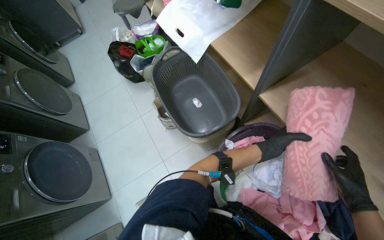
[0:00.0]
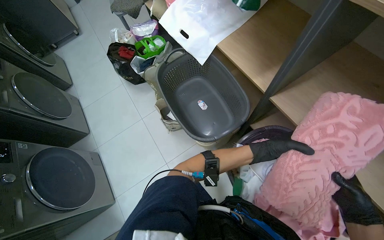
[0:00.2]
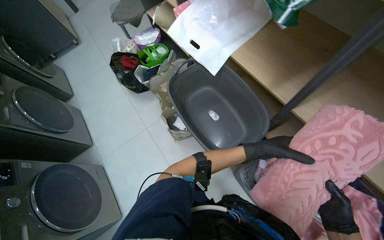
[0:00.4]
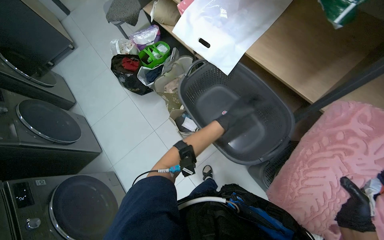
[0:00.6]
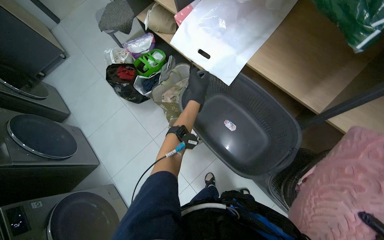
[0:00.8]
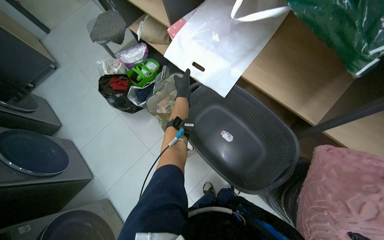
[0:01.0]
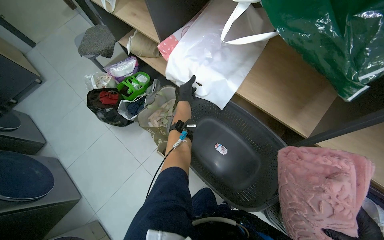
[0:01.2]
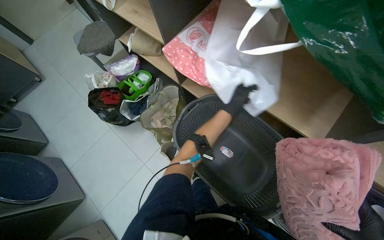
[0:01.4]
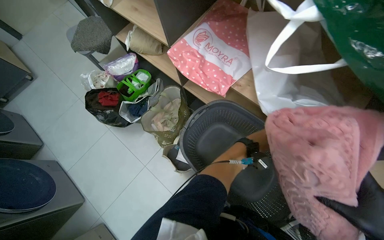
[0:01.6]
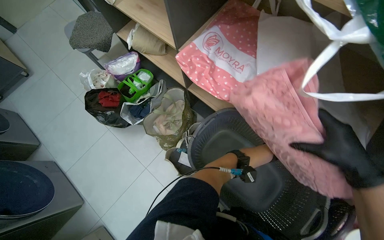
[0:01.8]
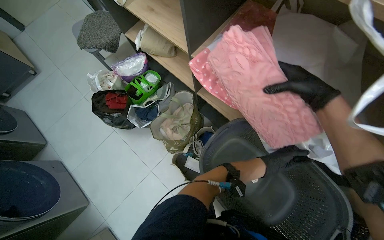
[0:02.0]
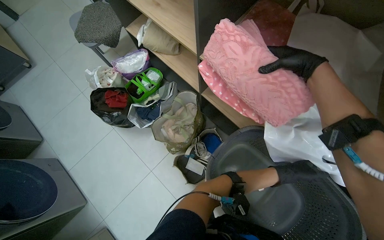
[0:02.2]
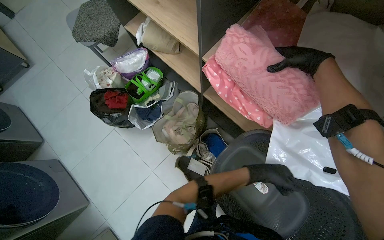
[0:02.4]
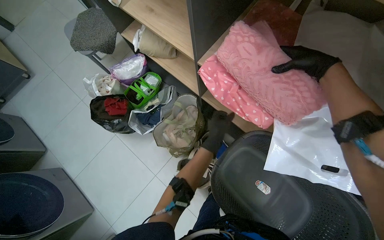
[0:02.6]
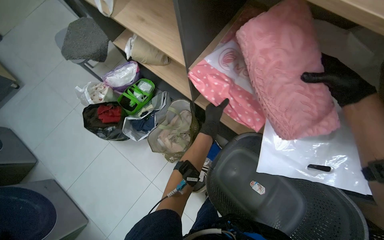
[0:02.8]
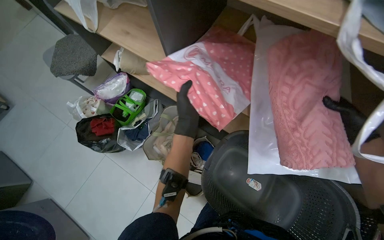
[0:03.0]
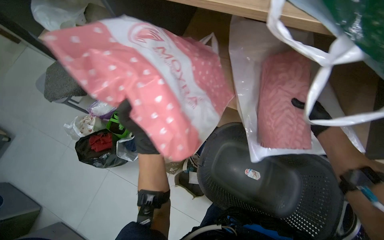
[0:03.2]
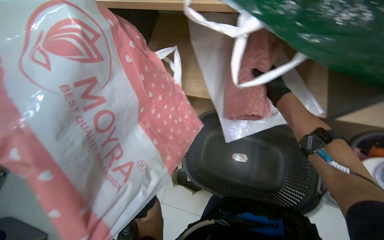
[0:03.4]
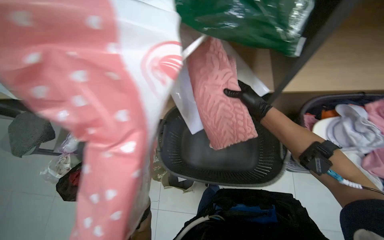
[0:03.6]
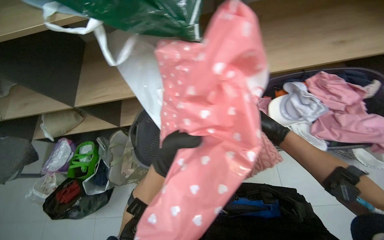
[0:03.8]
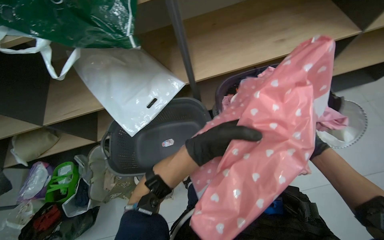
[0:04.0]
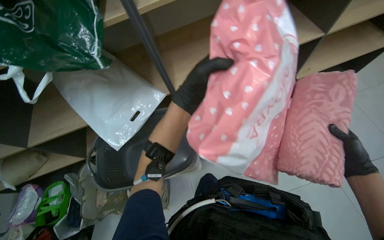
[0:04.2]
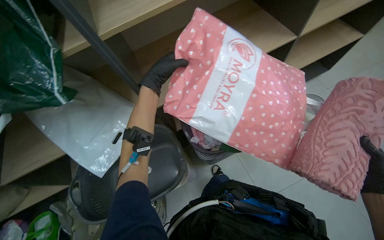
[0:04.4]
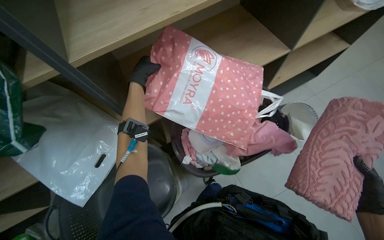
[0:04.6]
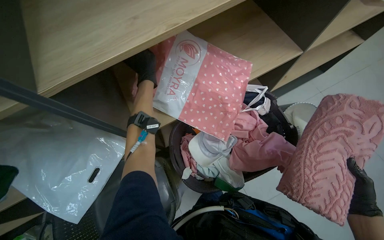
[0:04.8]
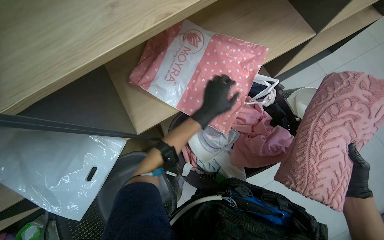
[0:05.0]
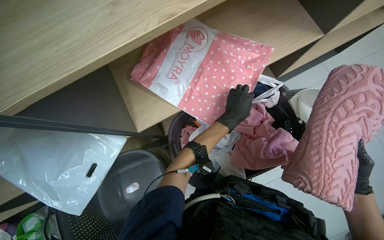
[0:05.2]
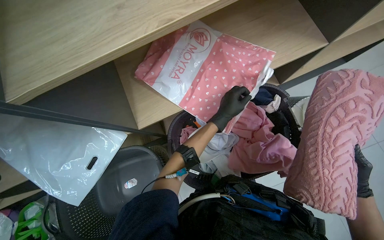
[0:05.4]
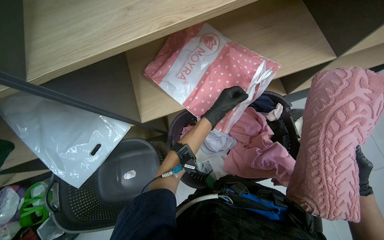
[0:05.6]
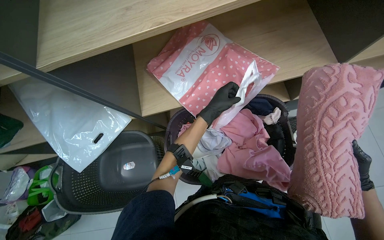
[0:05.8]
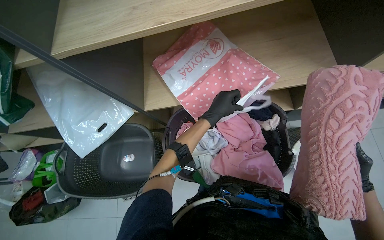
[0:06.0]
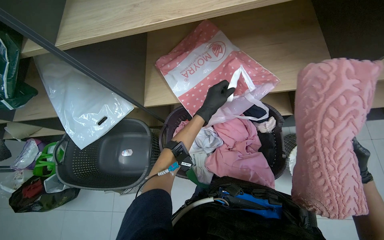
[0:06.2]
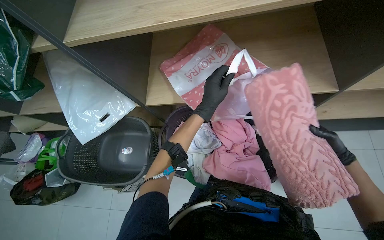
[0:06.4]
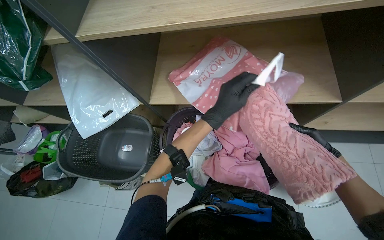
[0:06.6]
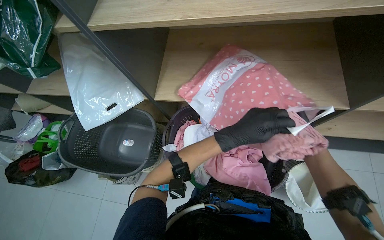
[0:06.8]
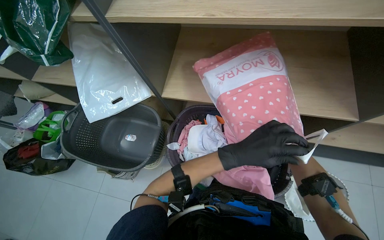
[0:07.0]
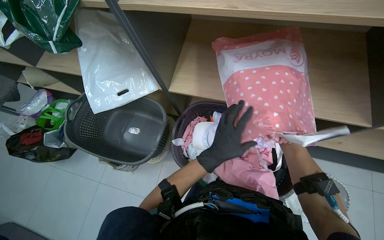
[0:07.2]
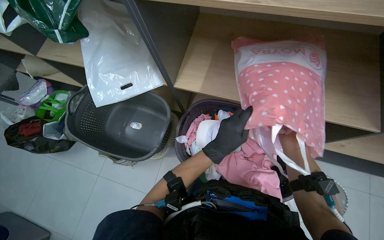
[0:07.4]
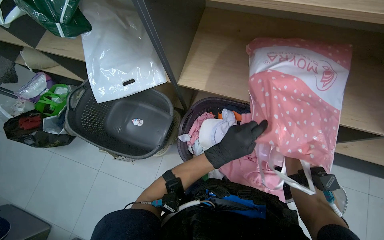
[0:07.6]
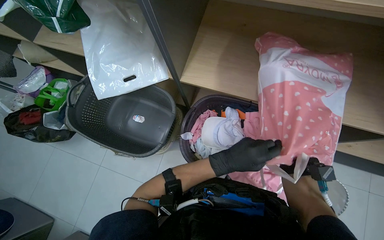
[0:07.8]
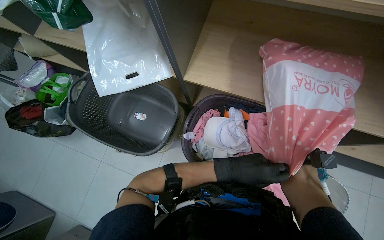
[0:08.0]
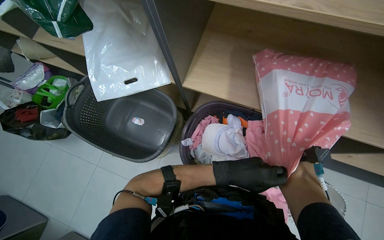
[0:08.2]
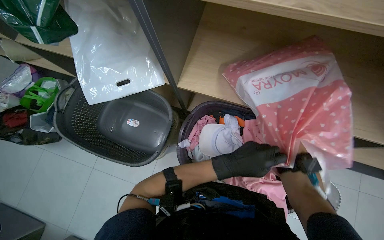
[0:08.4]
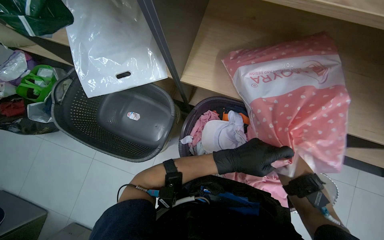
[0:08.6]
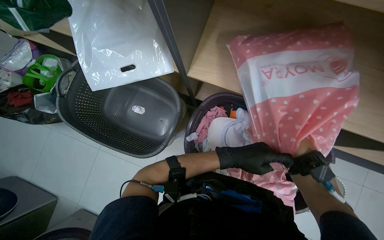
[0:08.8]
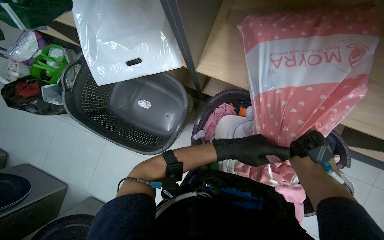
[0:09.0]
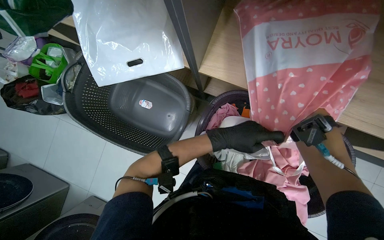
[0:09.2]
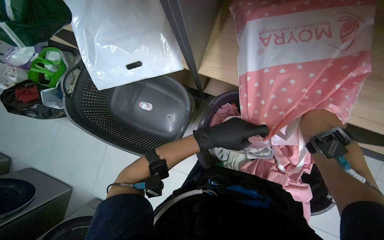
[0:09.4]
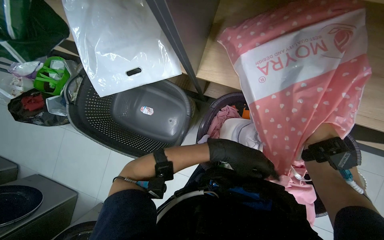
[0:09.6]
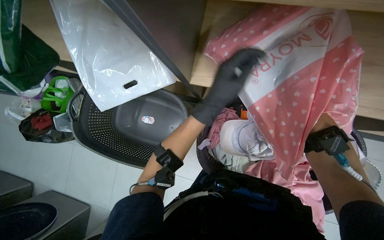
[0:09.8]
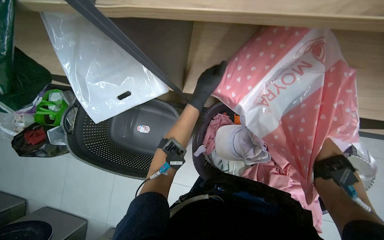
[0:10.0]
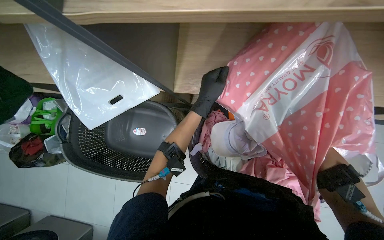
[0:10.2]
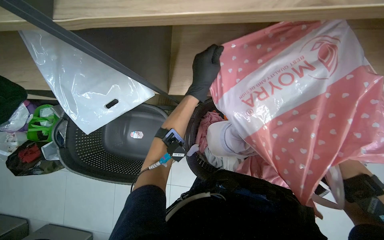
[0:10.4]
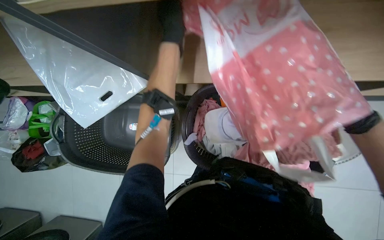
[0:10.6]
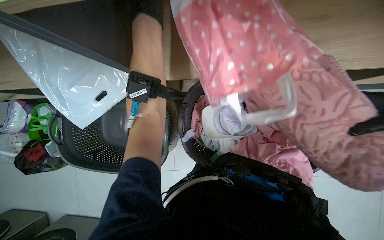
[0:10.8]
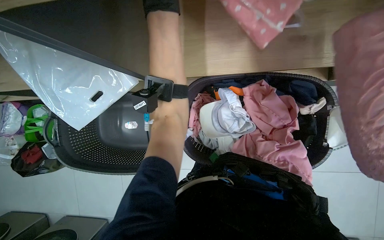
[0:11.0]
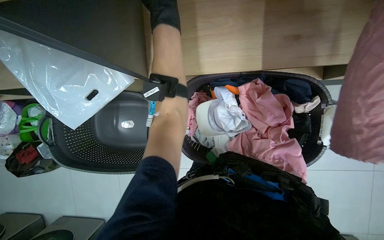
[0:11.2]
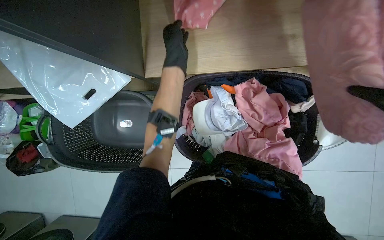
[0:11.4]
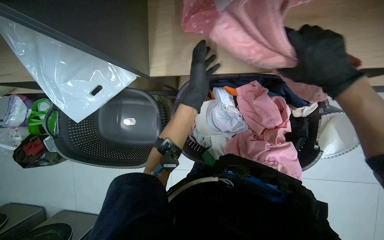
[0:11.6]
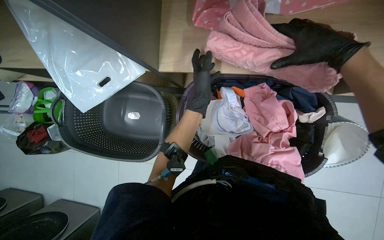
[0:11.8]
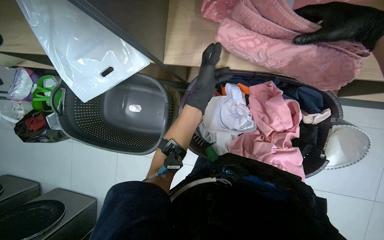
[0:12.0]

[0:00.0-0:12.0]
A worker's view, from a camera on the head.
Job: managing laundry.
The whole recording: Folding and organizing laundry. The worker folds and organizes various clothes, placing them into baskets, on shelves, and into bags.
0:00.0 to 0:01.6: The wearer moves roughly 50 cm.
0:01.6 to 0:03.0: The left hand travels to the left by about 30 cm.
0:03.0 to 0:04.4: The head turns to the right by about 55 degrees.
0:06.0 to 0:07.6: The left hand goes approximately 15 cm down the picture.
0:07.6 to 0:09.0: The view tips downward by some 15 degrees. The right hand goes to the right and returns, some 10 cm each way.
0:09.0 to 0:10.4: The left hand is displaced up the picture by approximately 20 cm, and moves approximately 10 cm farther from the camera and comes back.
0:10.4 to 0:12.0: The left hand travels up the picture and back again, approximately 15 cm each way.

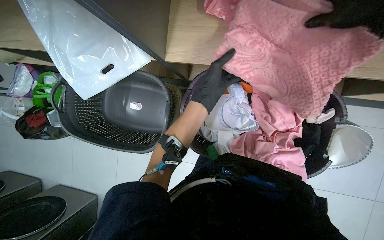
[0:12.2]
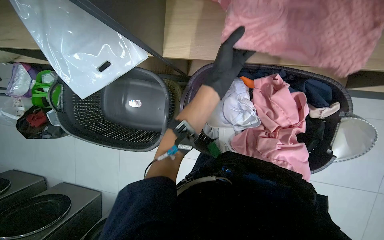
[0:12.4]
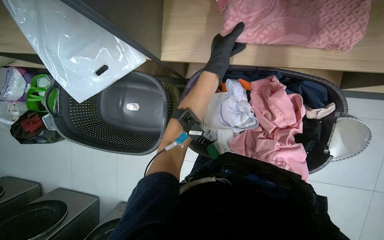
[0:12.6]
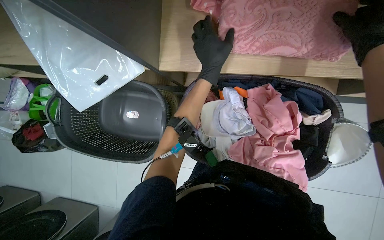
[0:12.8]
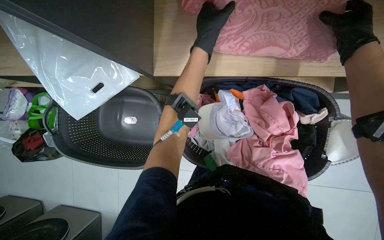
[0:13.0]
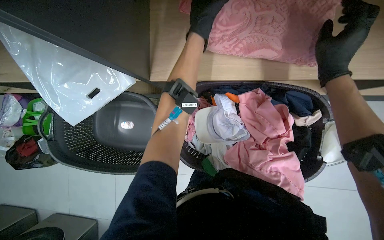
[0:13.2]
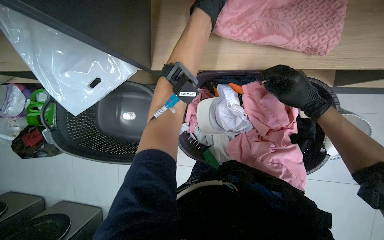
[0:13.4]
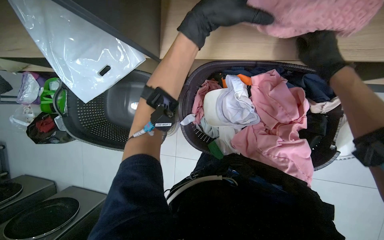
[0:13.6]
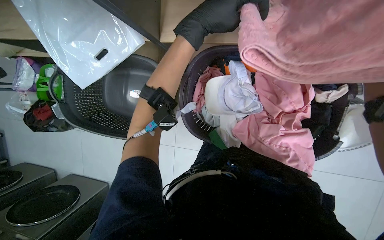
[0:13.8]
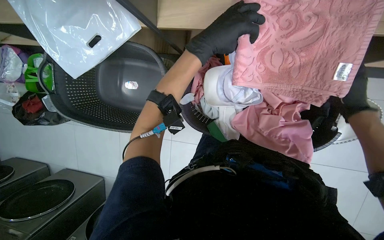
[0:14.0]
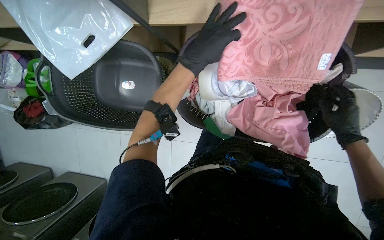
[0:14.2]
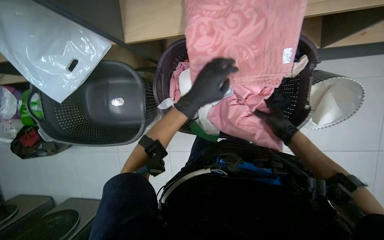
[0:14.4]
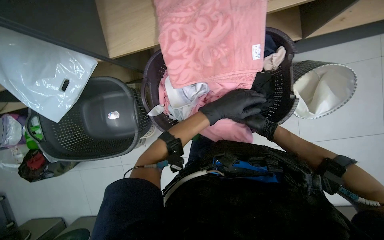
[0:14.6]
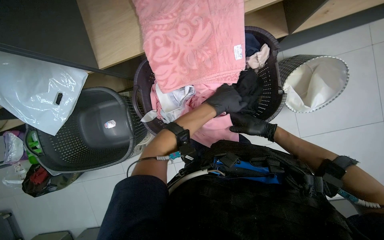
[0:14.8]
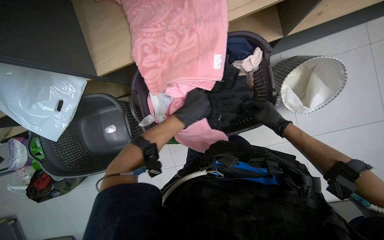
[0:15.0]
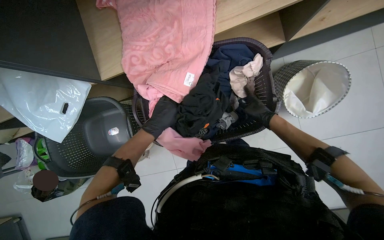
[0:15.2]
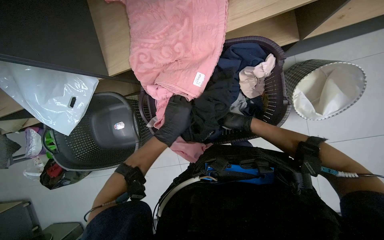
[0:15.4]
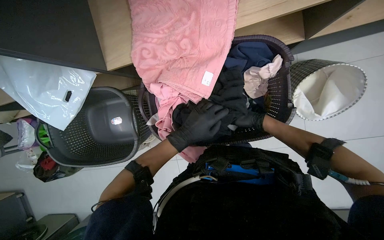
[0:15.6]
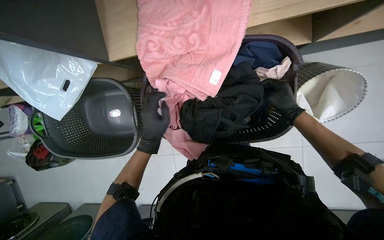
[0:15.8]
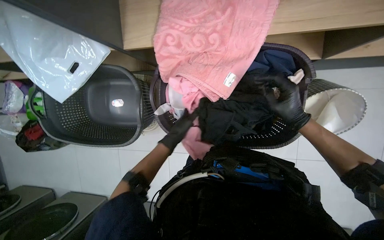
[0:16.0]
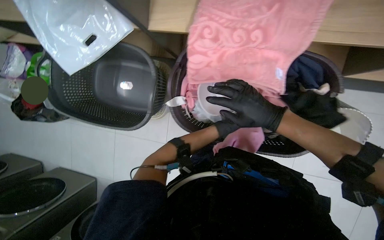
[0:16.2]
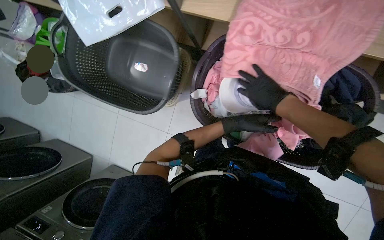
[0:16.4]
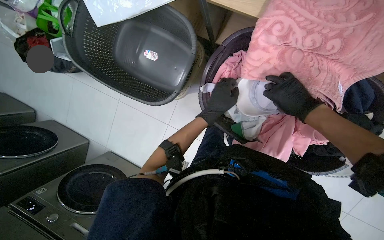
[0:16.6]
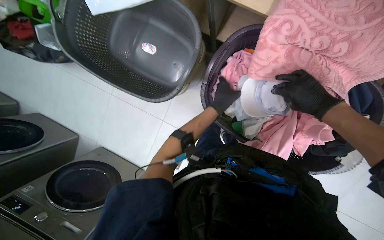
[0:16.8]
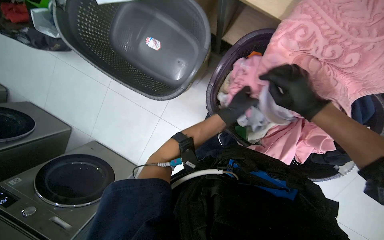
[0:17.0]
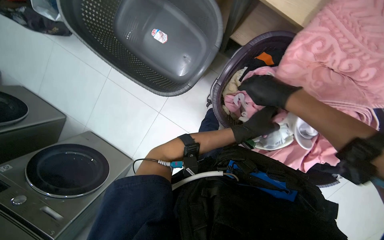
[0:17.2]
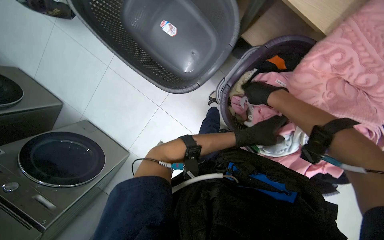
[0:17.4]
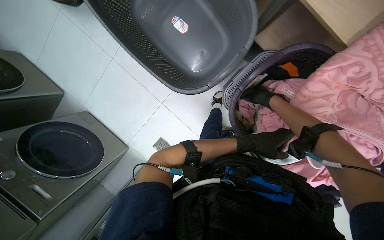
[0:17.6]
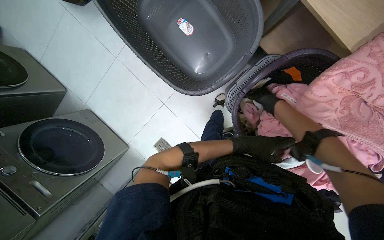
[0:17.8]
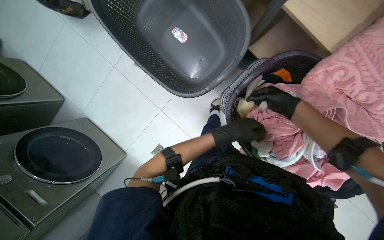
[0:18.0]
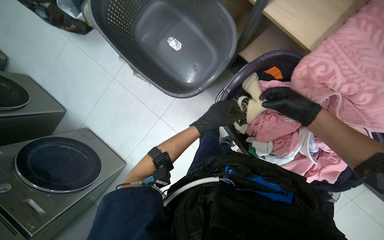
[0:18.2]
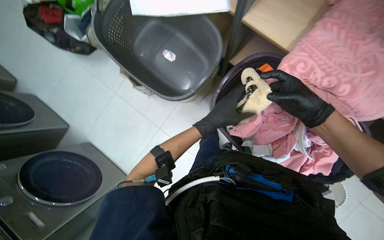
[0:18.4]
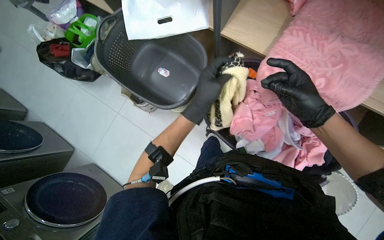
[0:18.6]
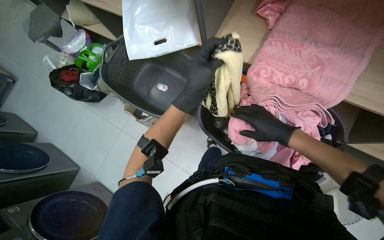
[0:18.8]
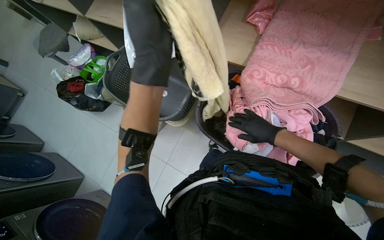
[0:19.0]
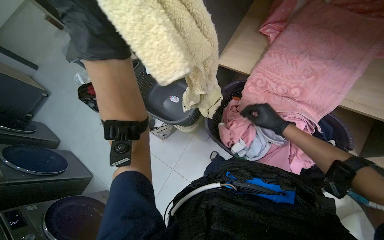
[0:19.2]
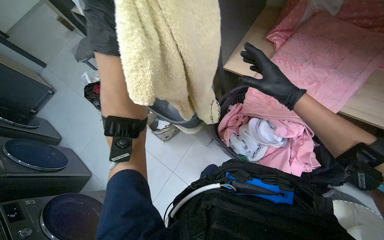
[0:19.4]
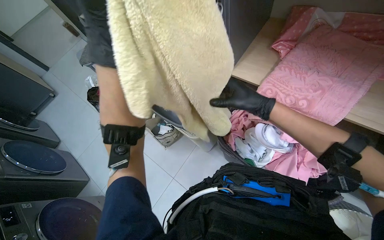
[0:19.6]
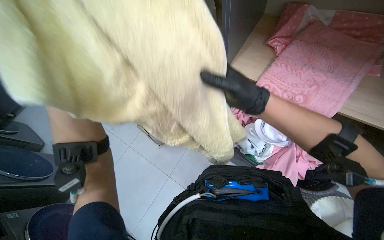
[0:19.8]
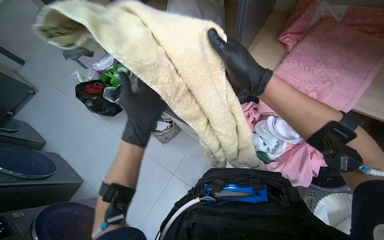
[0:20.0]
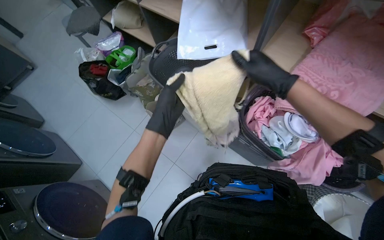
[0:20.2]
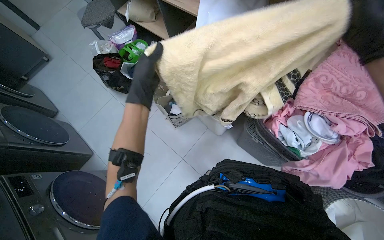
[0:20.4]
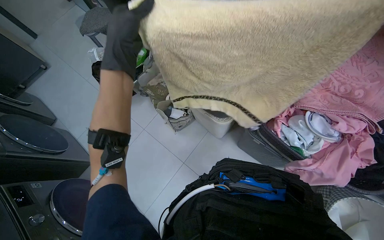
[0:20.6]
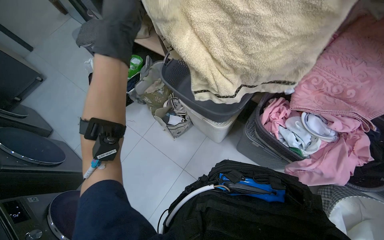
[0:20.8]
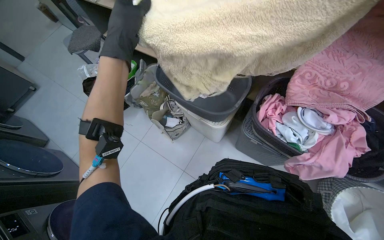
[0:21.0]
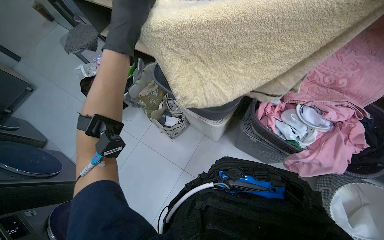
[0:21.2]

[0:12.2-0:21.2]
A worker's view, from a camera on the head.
Job: managing laundry.
The whole recording: Folding and organizing laundry. The worker folds and organizes various clothes, placing them into baskets, on shelves, and into bags.
0:12.2 to 0:13.8: The left hand moves up the picture, some 10 cm.
0:15.2 to 0:16.6: The view tilts approximately 15 degrees downward. Everything in view rotates roughly 40 degrees clockwise.
0:16.6 to 0:18.2: The left hand moves approximately 10 cm to the right and comes back, while the right hand reaches approximately 20 cm farther from the camera, then returns.
0:18.2 to 0:19.8: The view tips upward by about 30 degrees.
